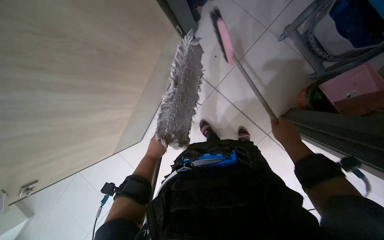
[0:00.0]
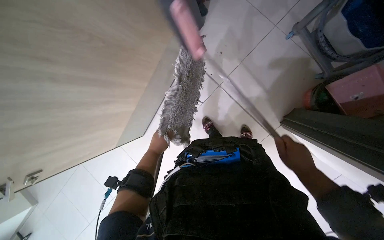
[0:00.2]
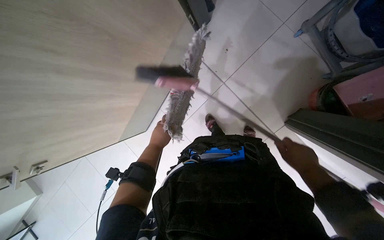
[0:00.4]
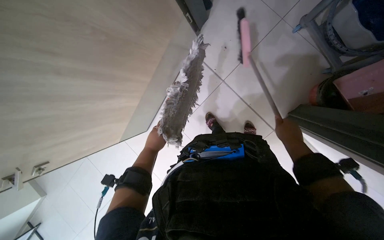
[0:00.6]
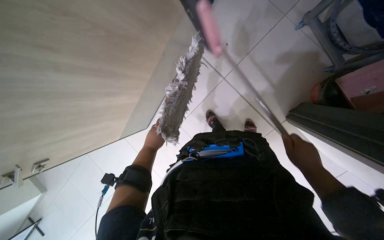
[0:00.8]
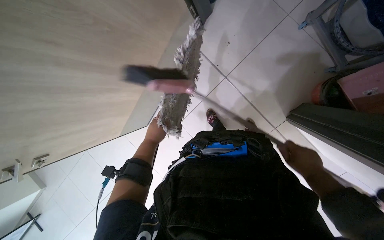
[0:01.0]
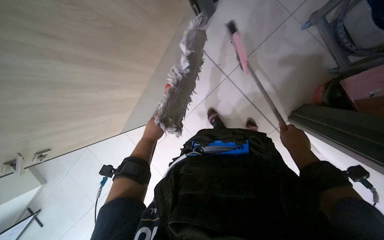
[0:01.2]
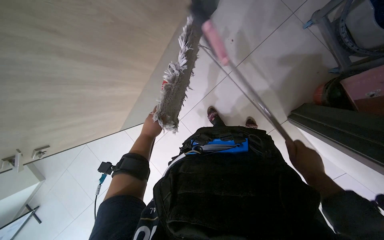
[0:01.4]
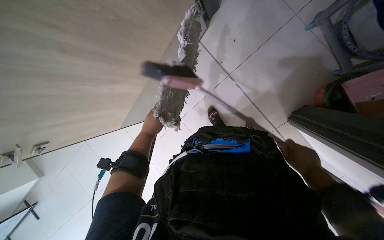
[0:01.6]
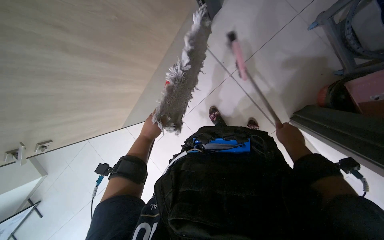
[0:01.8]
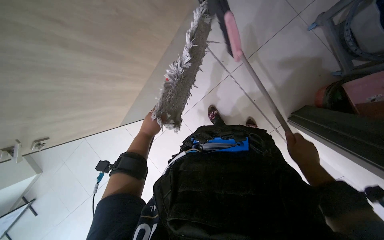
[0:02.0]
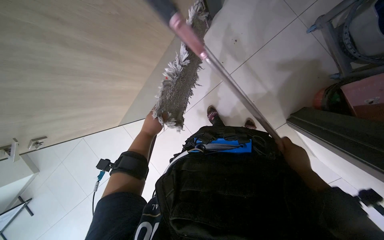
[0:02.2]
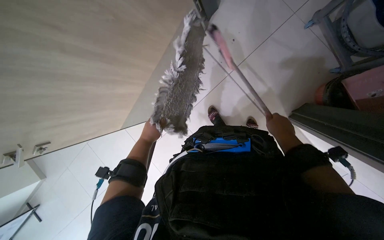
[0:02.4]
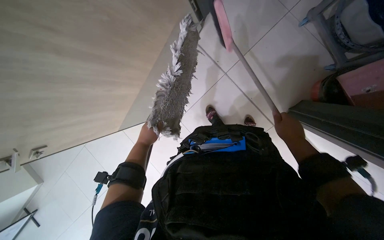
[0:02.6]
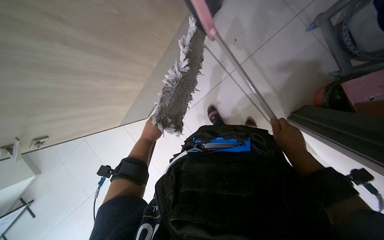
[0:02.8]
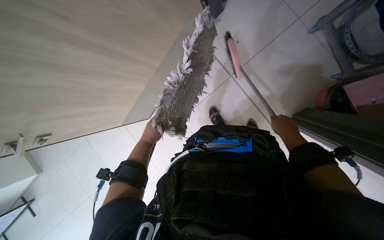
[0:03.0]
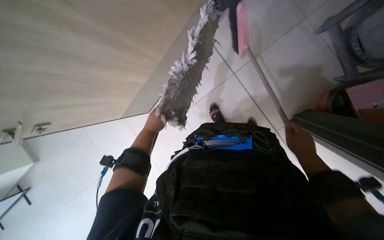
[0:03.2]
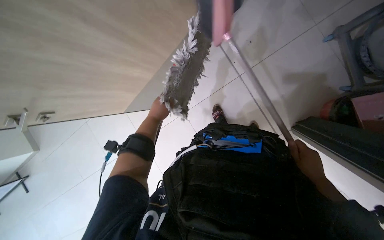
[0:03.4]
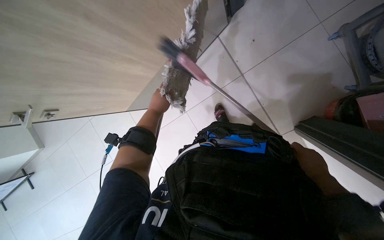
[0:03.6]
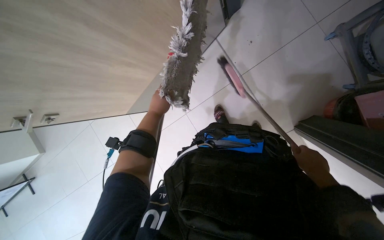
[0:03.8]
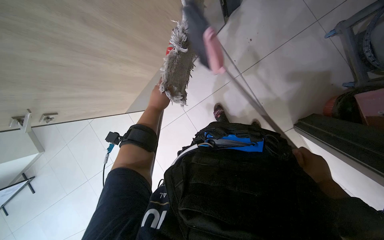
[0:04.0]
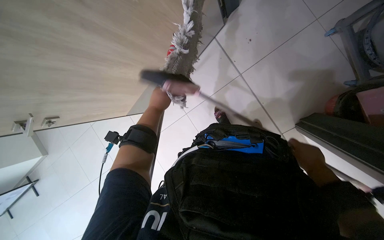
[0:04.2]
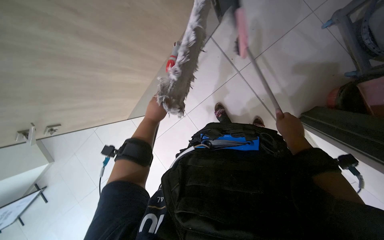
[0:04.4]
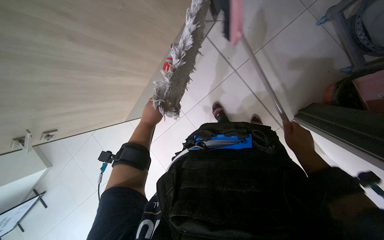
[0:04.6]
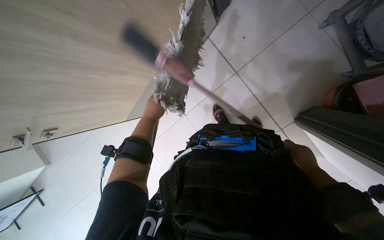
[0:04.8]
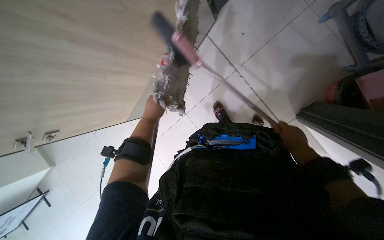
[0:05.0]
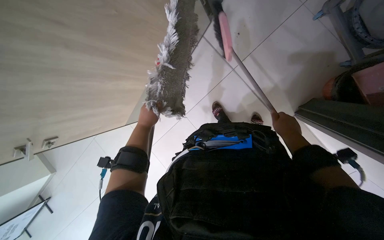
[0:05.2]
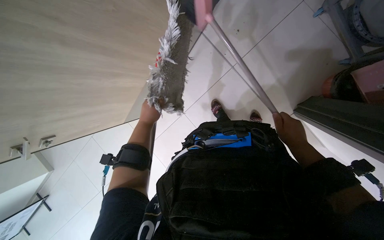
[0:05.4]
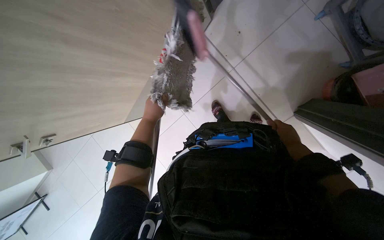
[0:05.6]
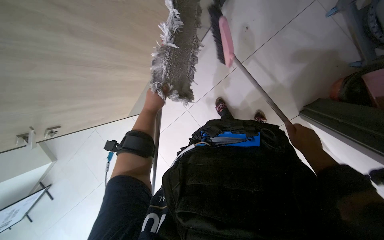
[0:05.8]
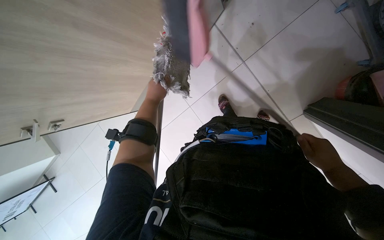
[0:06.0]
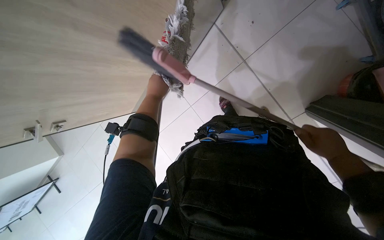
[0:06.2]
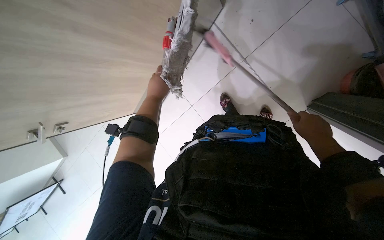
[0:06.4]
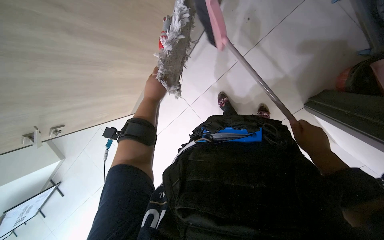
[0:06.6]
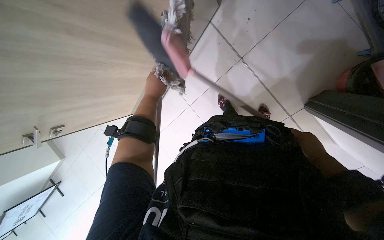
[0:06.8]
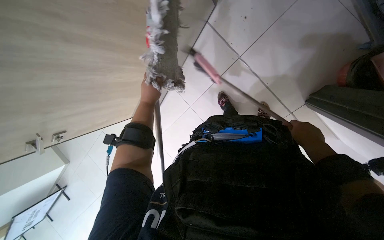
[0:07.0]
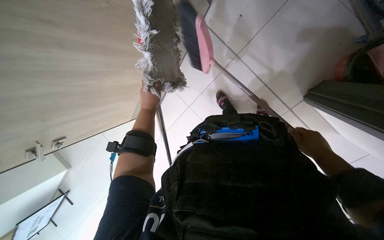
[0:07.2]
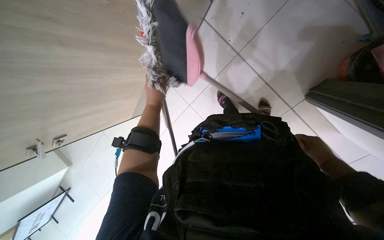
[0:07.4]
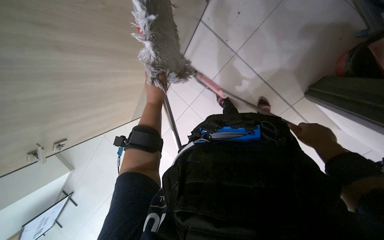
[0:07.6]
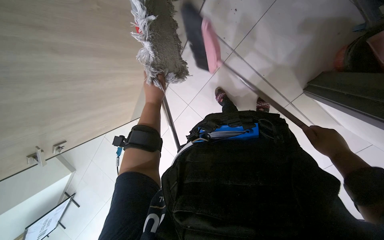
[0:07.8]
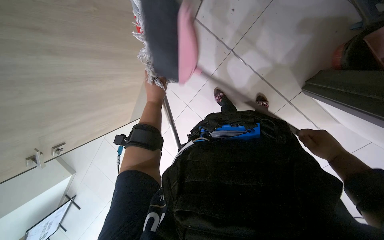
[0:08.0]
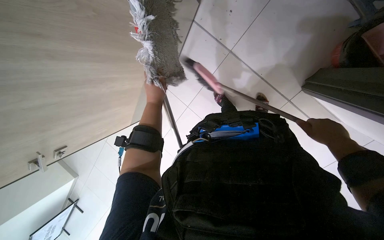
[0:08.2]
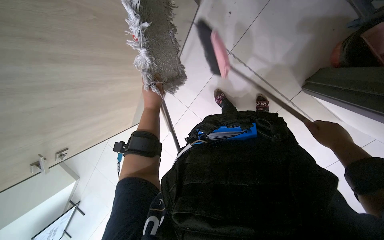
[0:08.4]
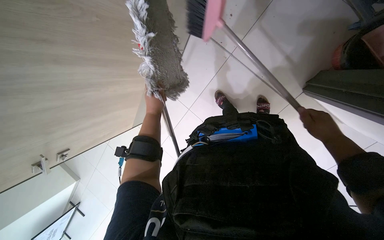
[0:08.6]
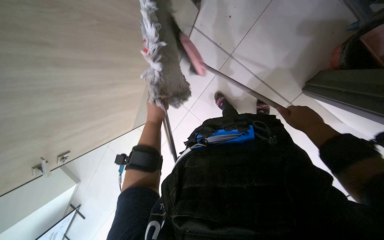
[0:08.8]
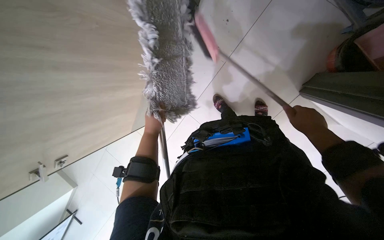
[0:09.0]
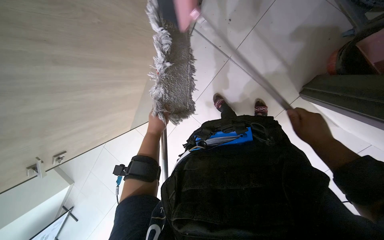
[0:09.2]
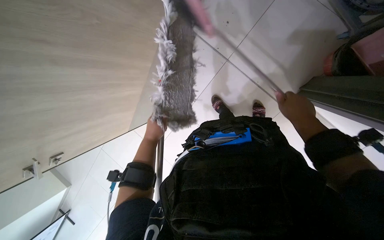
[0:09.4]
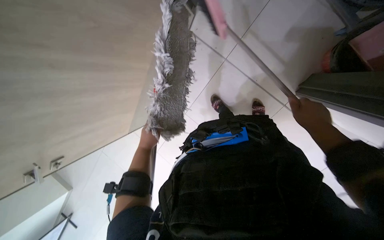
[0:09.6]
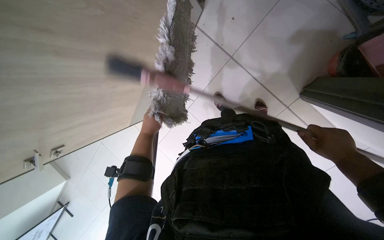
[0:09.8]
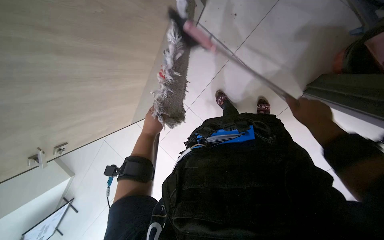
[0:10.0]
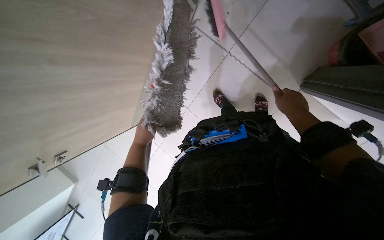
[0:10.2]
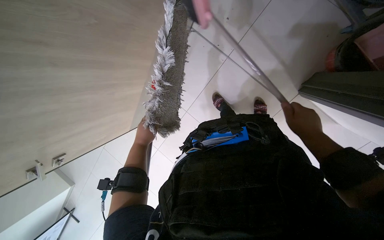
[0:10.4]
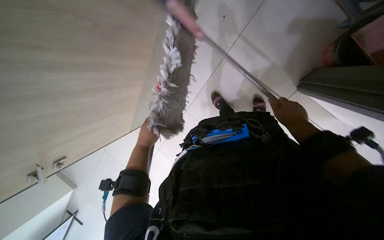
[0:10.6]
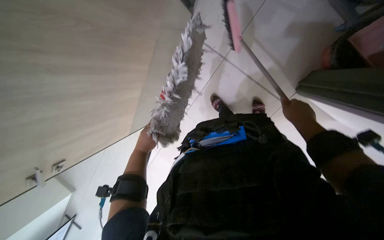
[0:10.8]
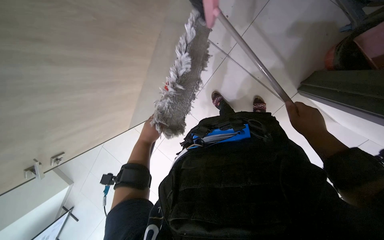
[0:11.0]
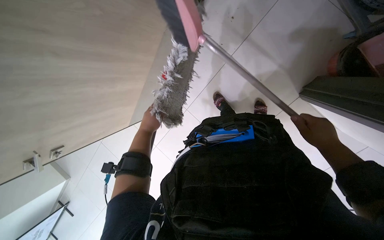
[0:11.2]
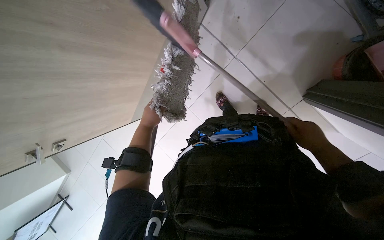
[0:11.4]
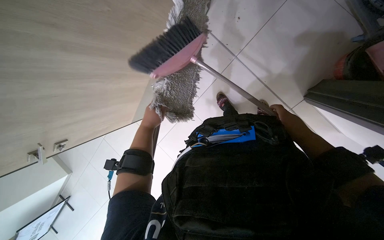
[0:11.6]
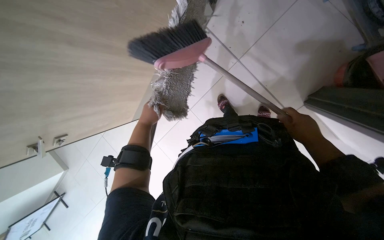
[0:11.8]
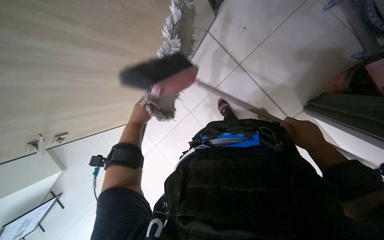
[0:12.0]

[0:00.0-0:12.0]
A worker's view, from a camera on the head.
Job: preparing cleaning supplies.
The whole recording: Cleaning mop head with brush. The worker cleans the mop head using a small brush.
0:01.6 to 0:03.0: The right hand is displaced up the picture by approximately 10 cm.
0:03.0 to 0:04.4: The right hand reaches about 15 cm down the picture, then returns.
0:04.4 to 0:06.0: The right hand moves up and down the picture over approximately 10 cm, changing direction 2 times.
0:07.6 to 0:09.0: The hands stay close to where they were, moving slightly.
0:10.4 to 0:12.0: The right hand moves about 15 cm farther from the camera and comes back.

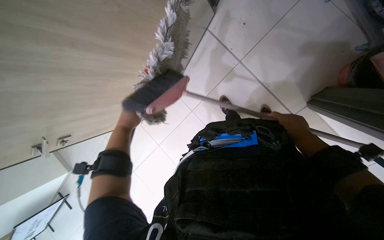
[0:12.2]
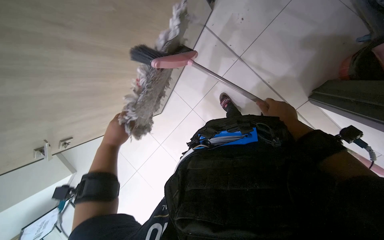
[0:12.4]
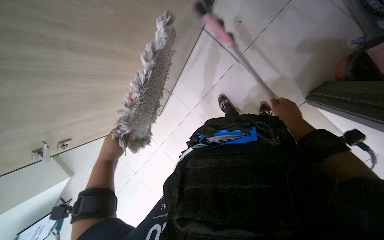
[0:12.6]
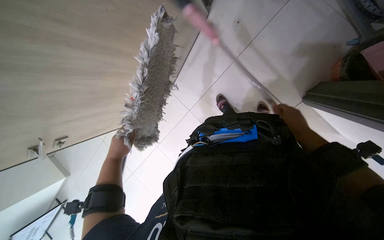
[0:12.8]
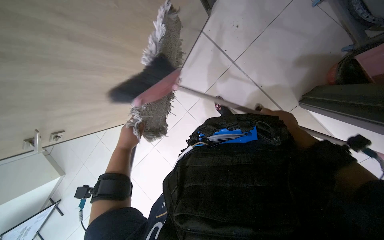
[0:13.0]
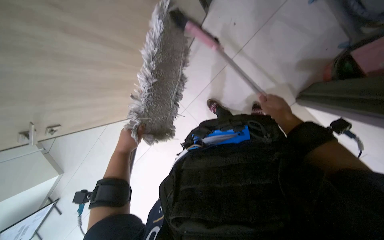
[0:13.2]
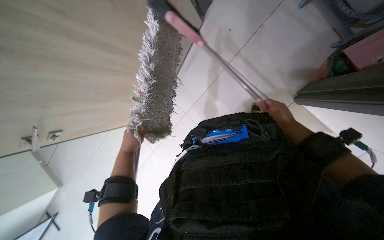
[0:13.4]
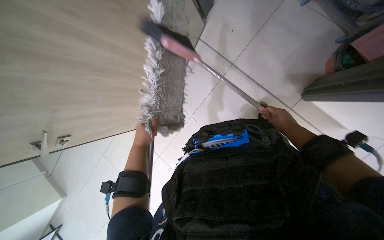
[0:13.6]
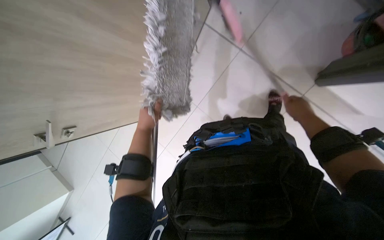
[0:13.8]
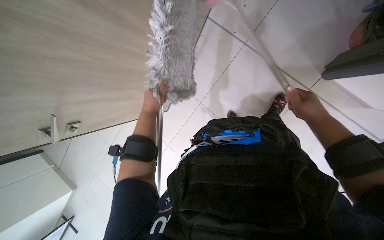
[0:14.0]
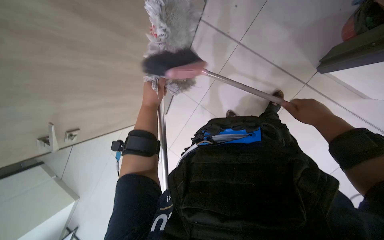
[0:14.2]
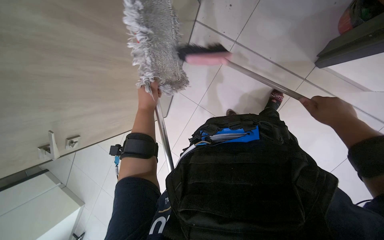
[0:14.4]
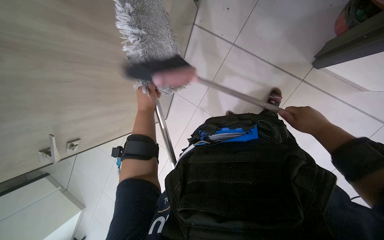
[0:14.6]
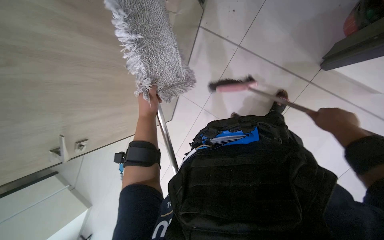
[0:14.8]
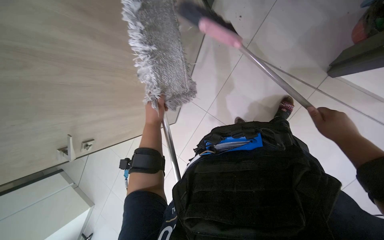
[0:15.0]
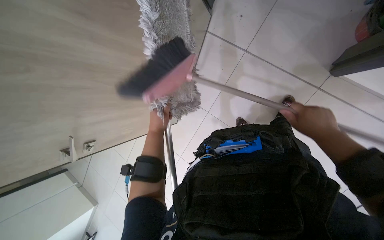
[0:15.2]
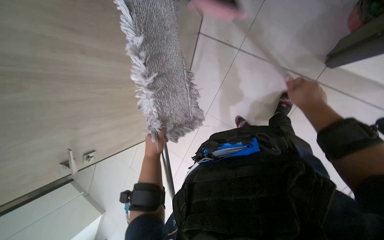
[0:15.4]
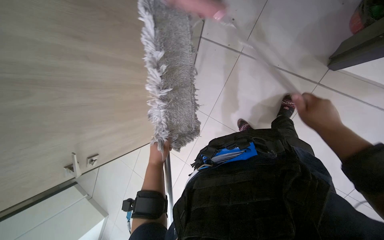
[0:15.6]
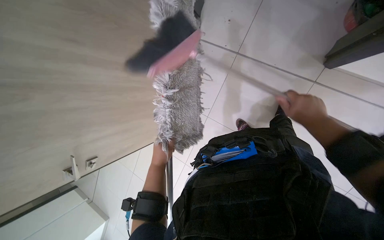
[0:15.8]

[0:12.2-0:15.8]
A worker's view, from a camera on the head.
Job: preparing cleaning supplies.
The whole recording: Cleaning mop head with brush. The worker cleans the mop head using a small brush.
0:12.2 to 0:14.0: The right hand travels nearer to the camera by approximately 10 cm. Meanwhile the left hand travels to the right by about 10 cm.

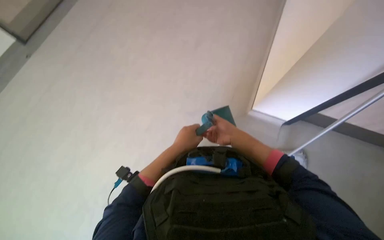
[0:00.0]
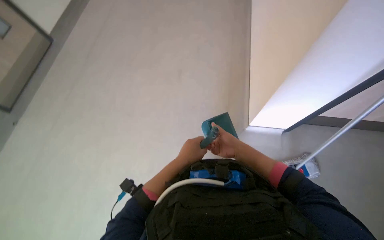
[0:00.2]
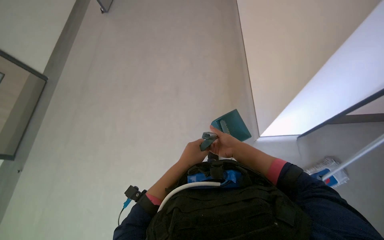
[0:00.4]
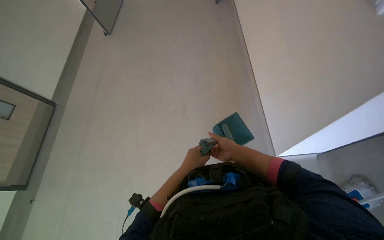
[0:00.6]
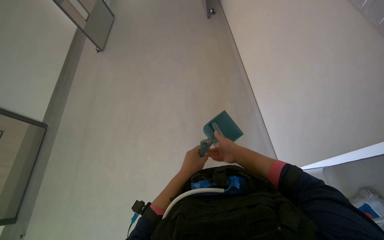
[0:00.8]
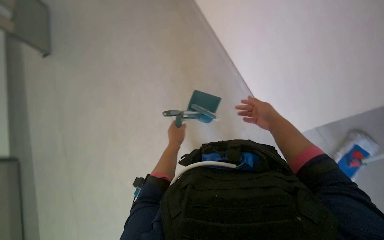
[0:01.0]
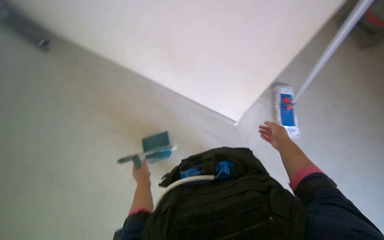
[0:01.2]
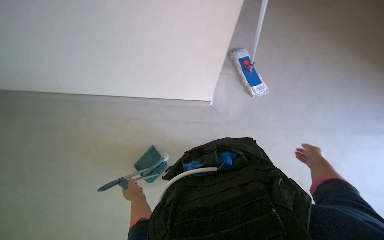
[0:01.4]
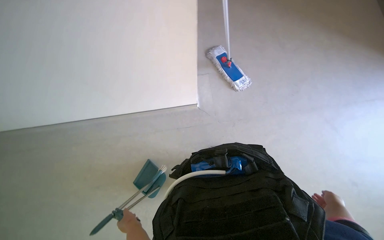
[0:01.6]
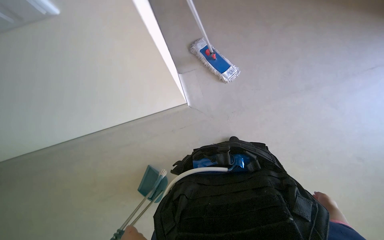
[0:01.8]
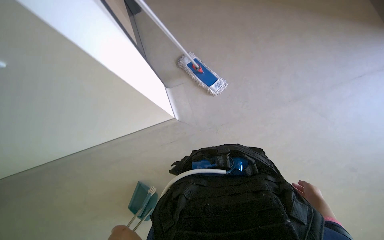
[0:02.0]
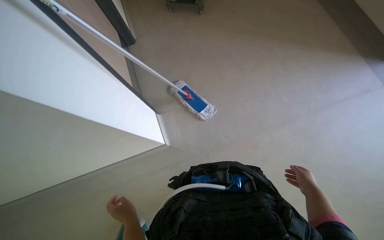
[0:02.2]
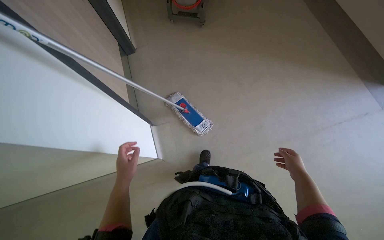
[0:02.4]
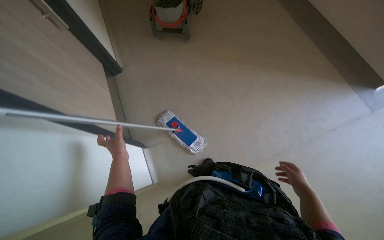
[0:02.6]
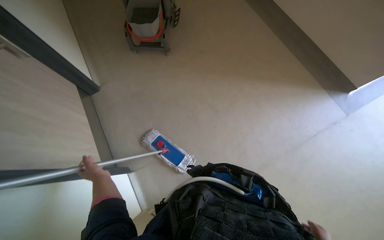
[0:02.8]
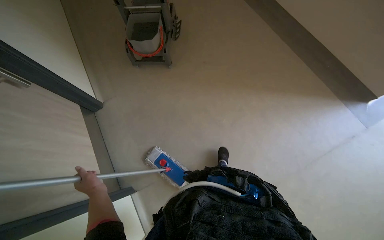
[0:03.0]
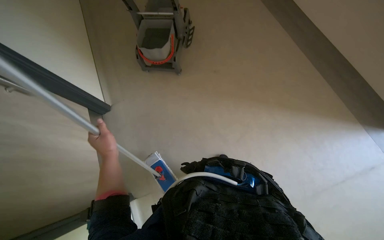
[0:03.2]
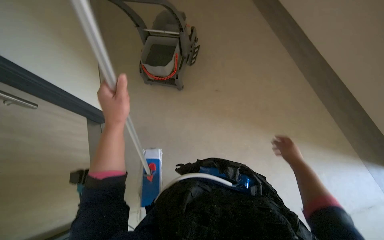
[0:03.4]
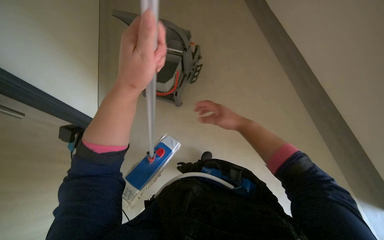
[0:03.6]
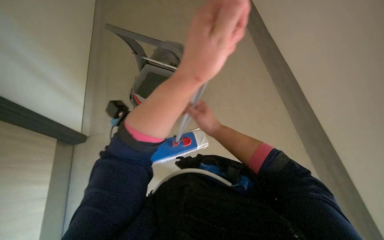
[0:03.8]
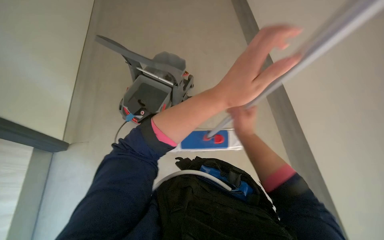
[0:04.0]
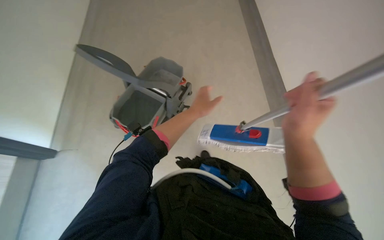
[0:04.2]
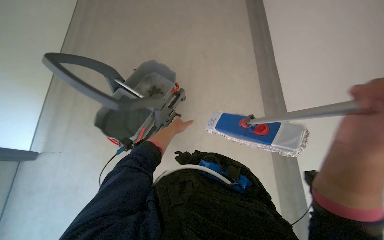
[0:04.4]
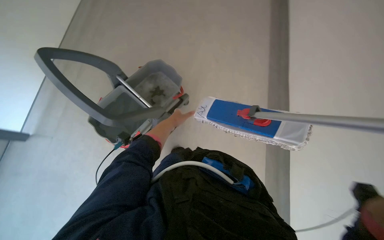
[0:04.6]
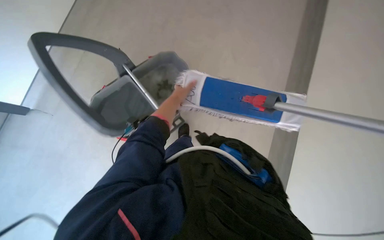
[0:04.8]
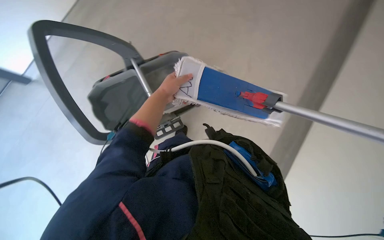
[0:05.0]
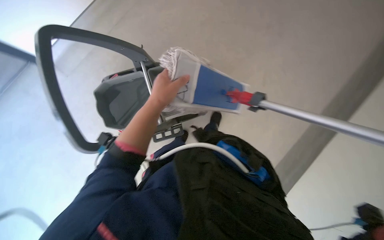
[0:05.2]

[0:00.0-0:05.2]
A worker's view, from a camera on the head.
Job: preparing cleaning supplies.
The whole recording: Washing cleaning cloth in bucket. The worker washes the cloth in a bucket for floor cleaning.
0:01.8 to 0:03.4: The camera travels some 70 cm. The view tilts approximately 30 degrees upward.
0:03.4 to 0:05.2: The left hand goes nearer and farther, roughly 30 cm each way, reversing 2 times.
